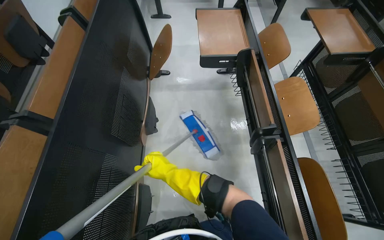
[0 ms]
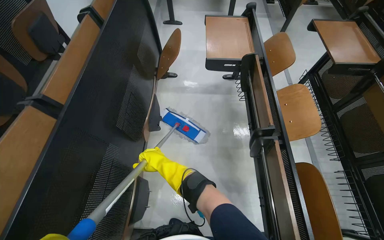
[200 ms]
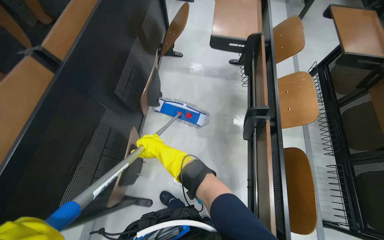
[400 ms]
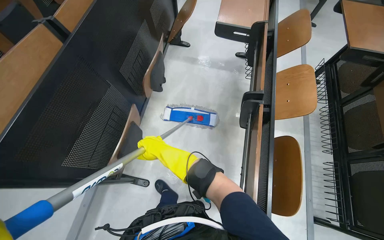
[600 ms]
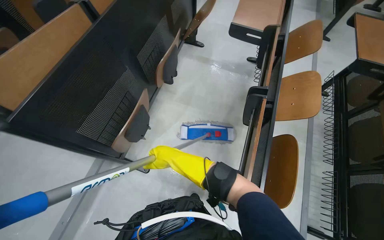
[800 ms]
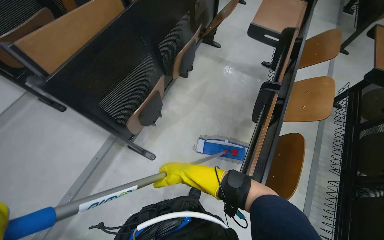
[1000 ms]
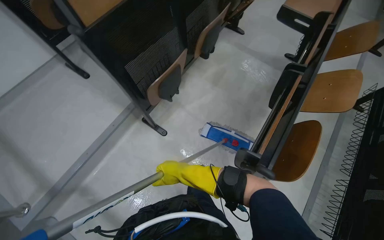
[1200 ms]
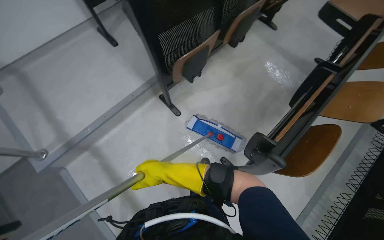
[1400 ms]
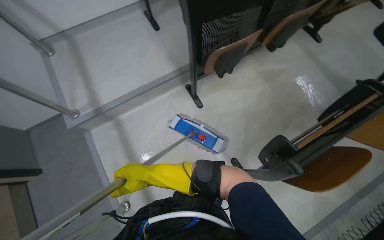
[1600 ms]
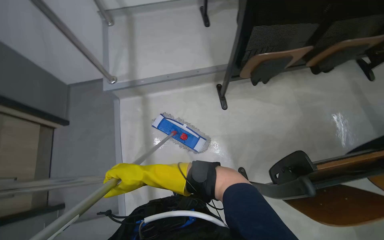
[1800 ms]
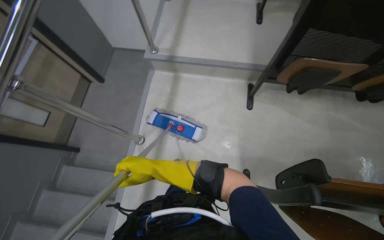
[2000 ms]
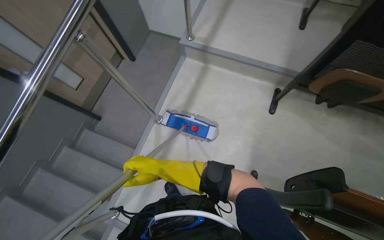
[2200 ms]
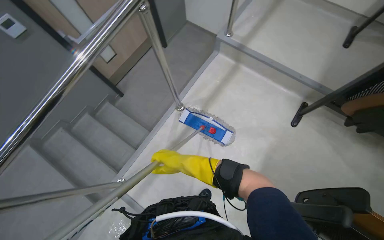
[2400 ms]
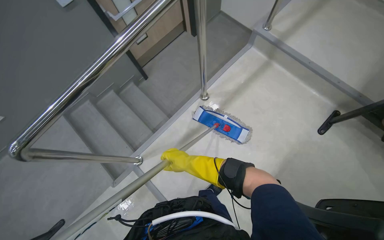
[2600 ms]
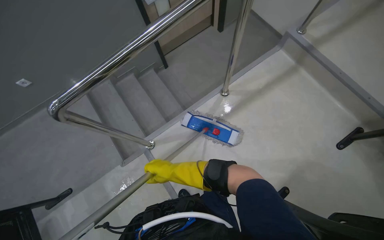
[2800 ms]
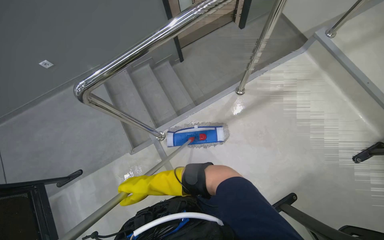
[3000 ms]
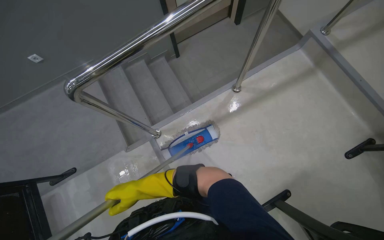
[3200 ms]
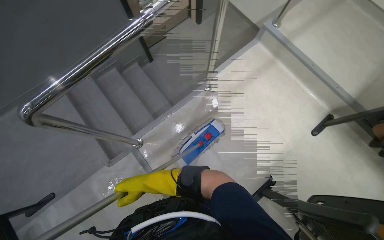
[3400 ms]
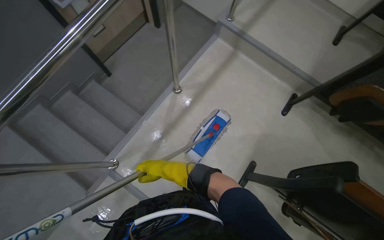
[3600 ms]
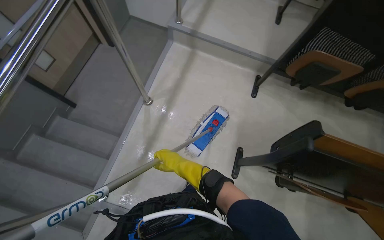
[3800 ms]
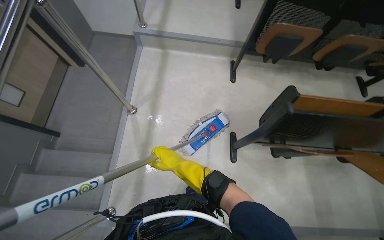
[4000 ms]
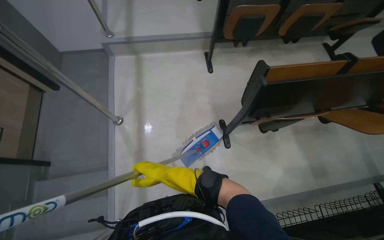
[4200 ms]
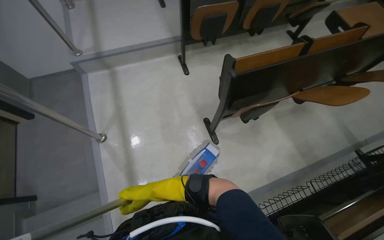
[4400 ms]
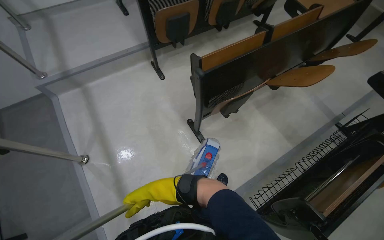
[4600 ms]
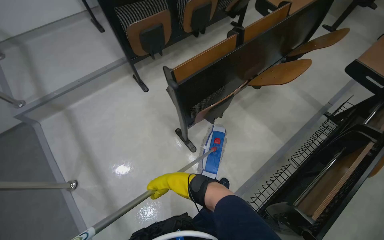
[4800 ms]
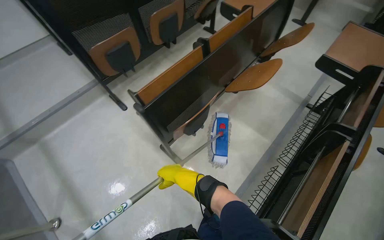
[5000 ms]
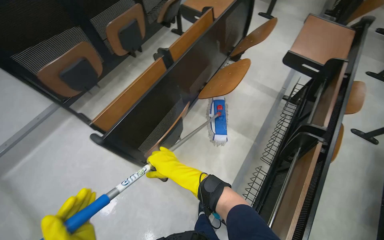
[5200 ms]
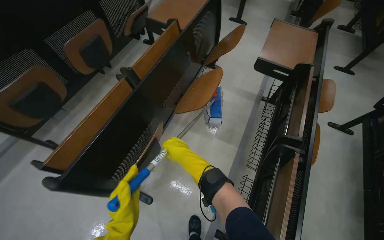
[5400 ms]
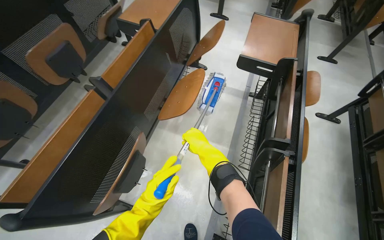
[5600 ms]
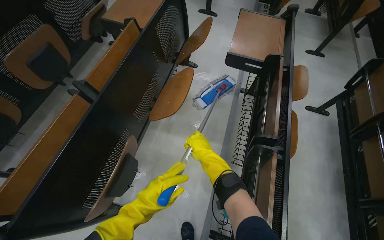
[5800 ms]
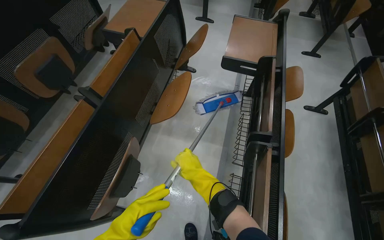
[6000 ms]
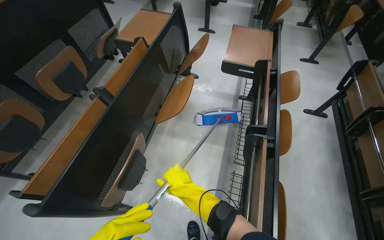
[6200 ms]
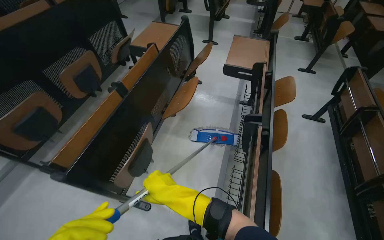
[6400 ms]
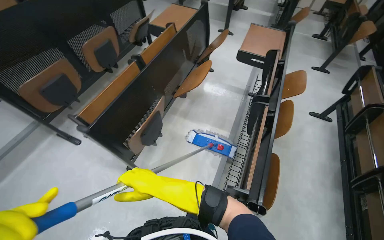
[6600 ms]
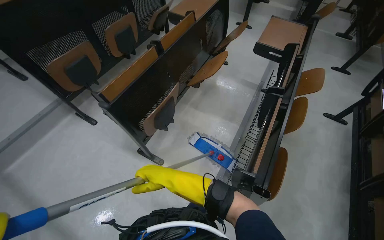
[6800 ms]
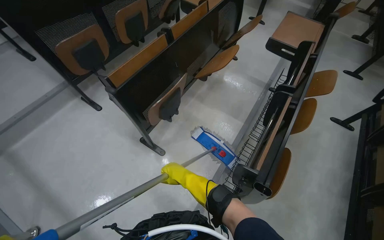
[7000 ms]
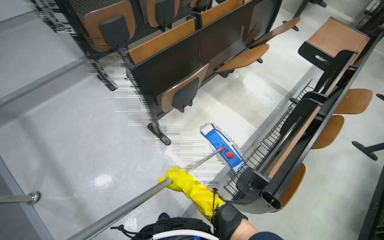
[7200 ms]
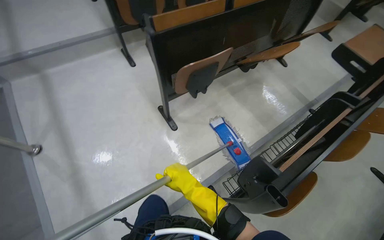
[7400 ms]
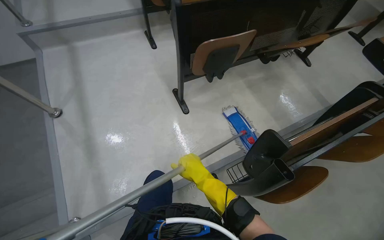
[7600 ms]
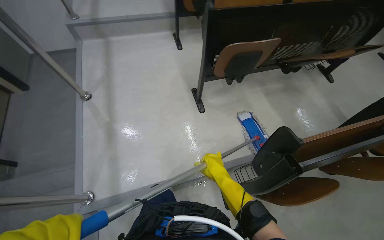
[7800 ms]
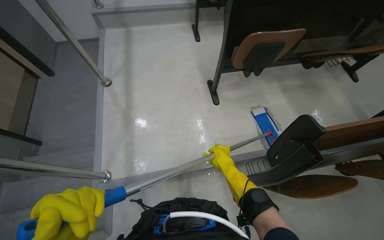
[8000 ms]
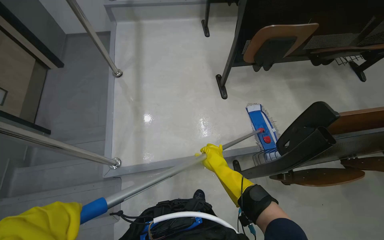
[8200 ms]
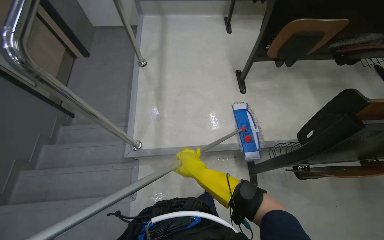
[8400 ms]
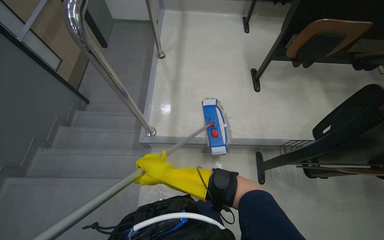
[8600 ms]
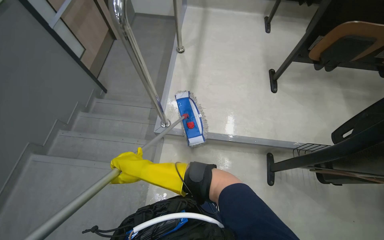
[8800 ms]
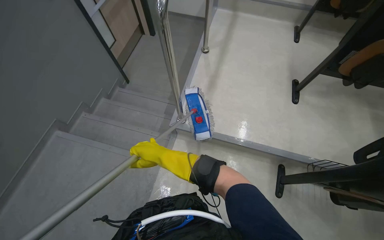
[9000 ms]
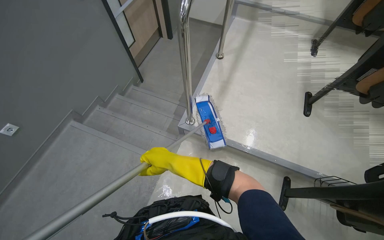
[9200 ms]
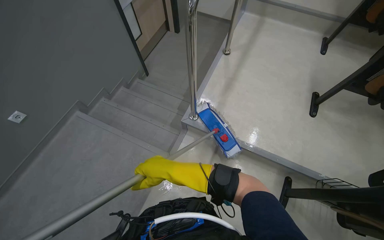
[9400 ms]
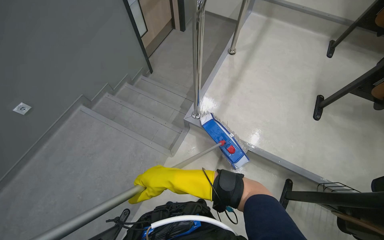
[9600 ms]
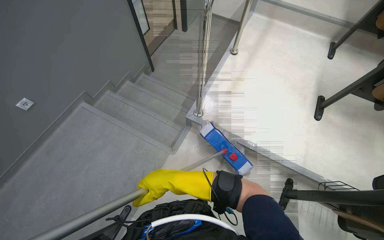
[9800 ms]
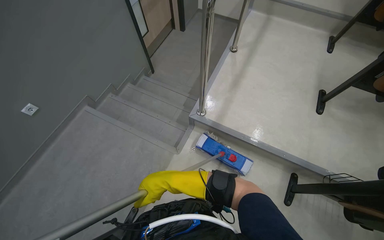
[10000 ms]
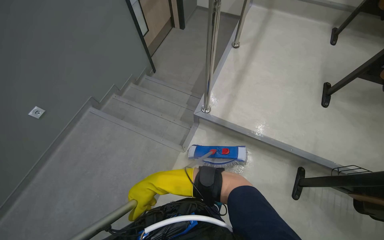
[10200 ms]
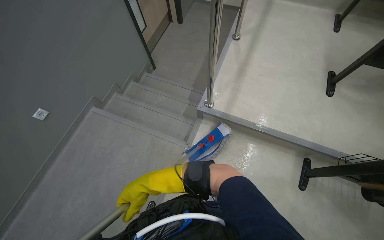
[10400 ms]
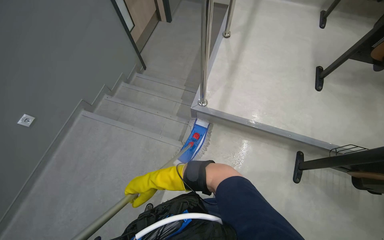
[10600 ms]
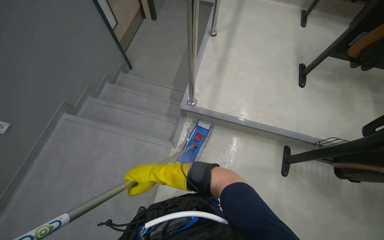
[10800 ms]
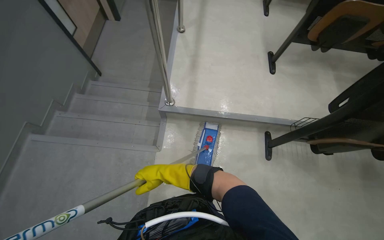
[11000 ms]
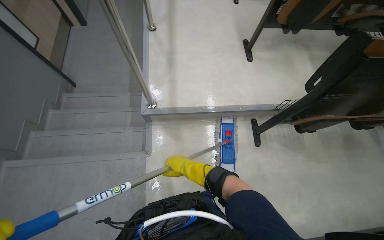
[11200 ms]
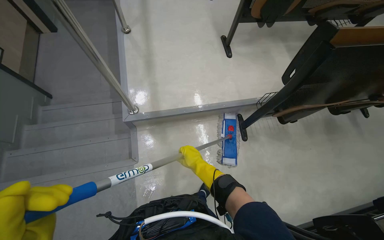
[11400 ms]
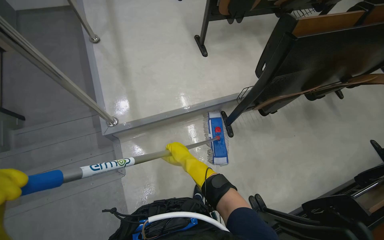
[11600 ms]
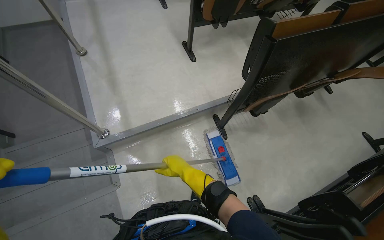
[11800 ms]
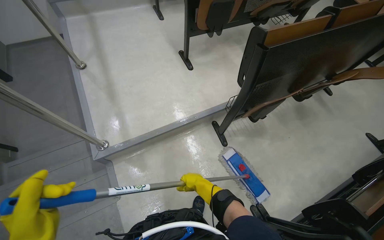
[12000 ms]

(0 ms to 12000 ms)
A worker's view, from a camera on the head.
Job: mopping floor.
The whole recording: Mopping lecture hall floor. The worker washes the mop, then mops the floor of the lecture hall, moving between rows of desks.
0 ms - 1600 ms: The wearer moves roughly 70 cm. The wearer looks roughly 60 degrees further to the left.
1600 ms - 3000 ms: The head turns to the left by approximately 85 degrees.
4400 ms - 6000 ms: The head travels approximately 70 cm. The head turns to the right by some 55 degrees.
6000 ms - 7600 ms: The camera travels approximately 60 cm. The head turns to the left by some 45 degrees.
7600 ms - 9000 ms: The head travels approximately 60 cm. The head rotates about 40 degrees to the left.
9000 ms - 10400 ms: The right hand travels down the picture and nearer to the camera by approximately 20 cm.
10400 ms - 12000 ms: The wearer's head swings about 50 degrees to the right.

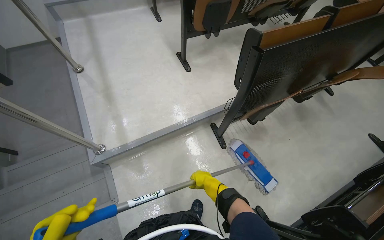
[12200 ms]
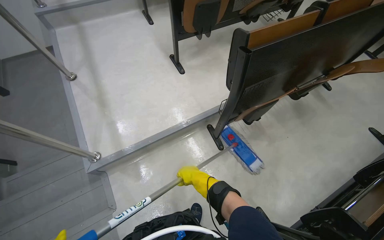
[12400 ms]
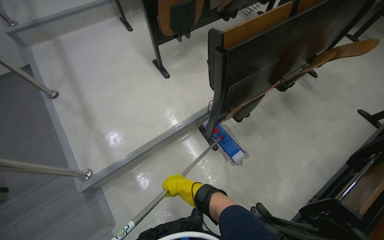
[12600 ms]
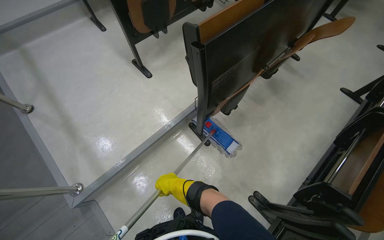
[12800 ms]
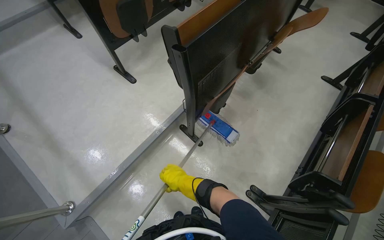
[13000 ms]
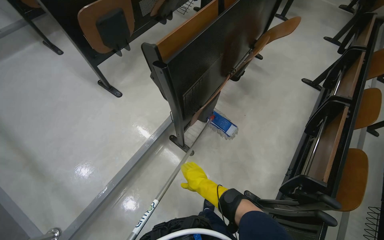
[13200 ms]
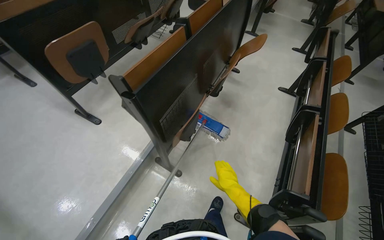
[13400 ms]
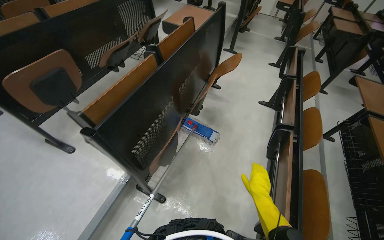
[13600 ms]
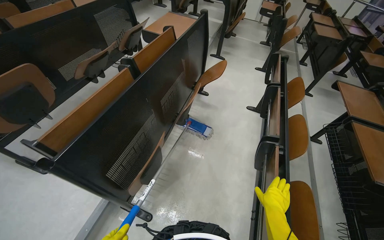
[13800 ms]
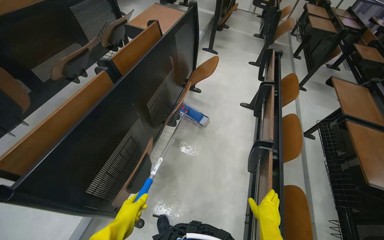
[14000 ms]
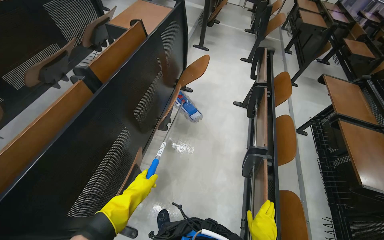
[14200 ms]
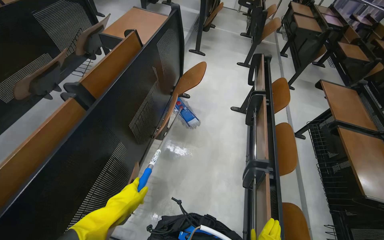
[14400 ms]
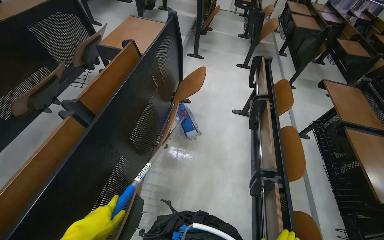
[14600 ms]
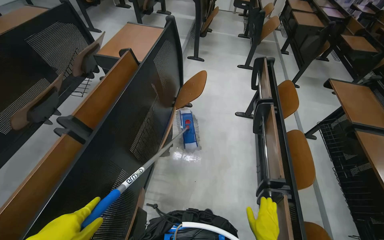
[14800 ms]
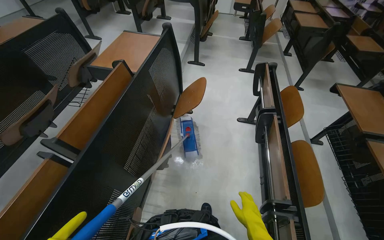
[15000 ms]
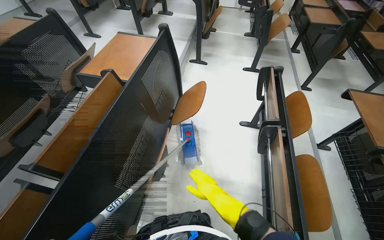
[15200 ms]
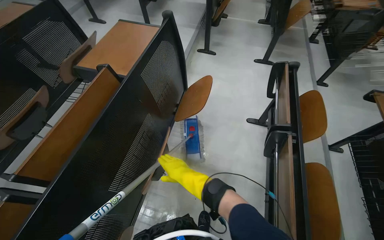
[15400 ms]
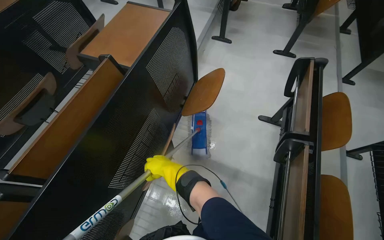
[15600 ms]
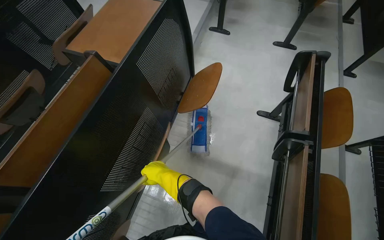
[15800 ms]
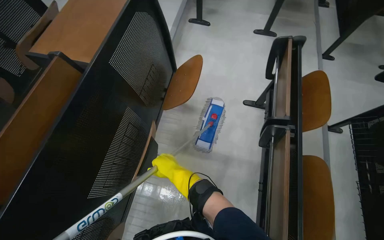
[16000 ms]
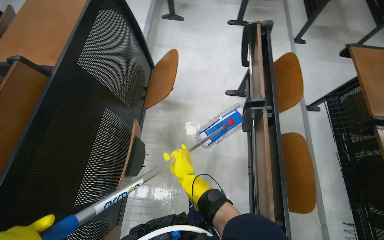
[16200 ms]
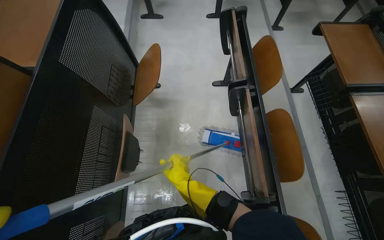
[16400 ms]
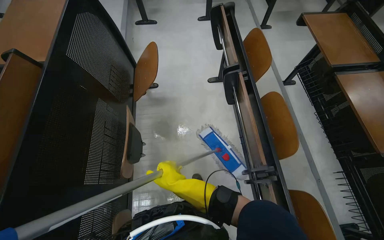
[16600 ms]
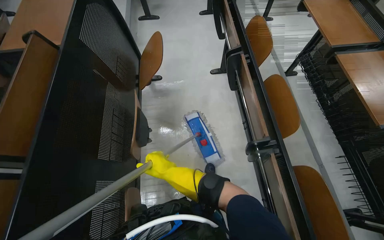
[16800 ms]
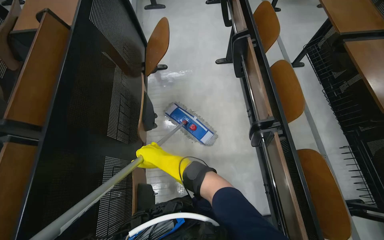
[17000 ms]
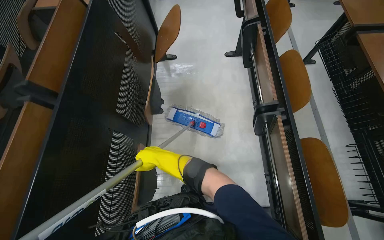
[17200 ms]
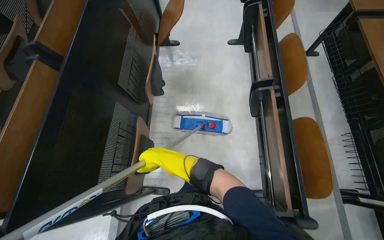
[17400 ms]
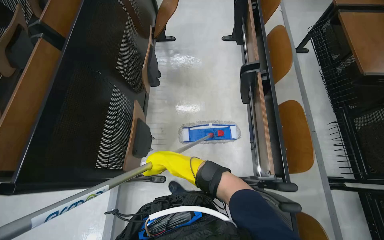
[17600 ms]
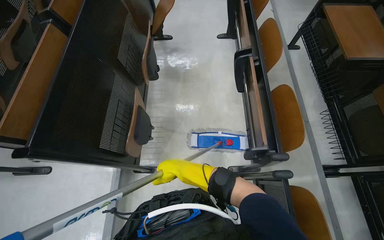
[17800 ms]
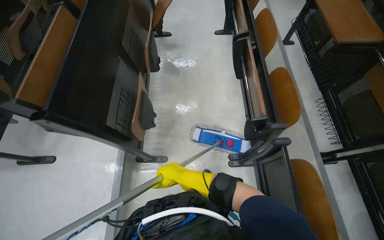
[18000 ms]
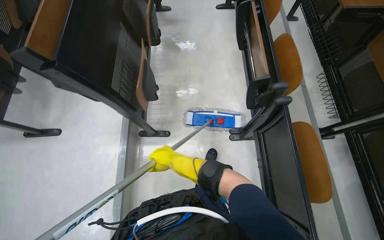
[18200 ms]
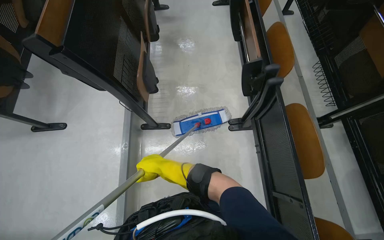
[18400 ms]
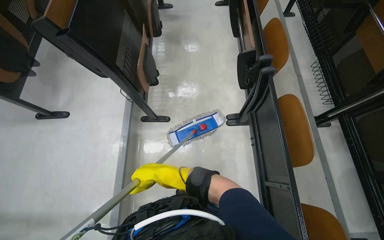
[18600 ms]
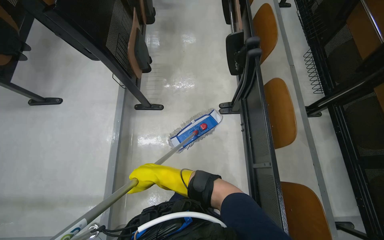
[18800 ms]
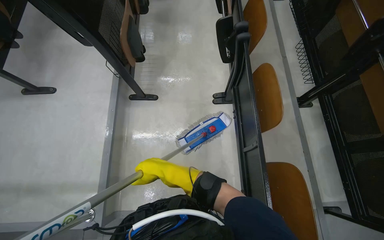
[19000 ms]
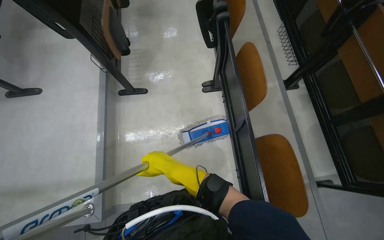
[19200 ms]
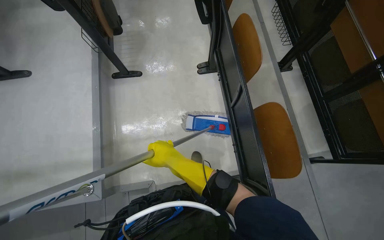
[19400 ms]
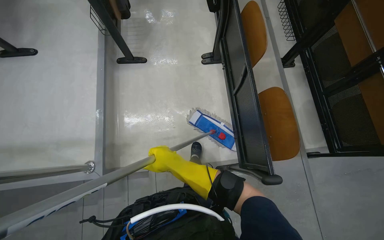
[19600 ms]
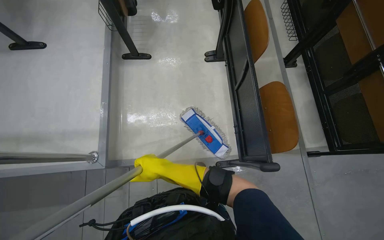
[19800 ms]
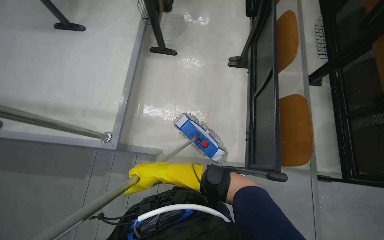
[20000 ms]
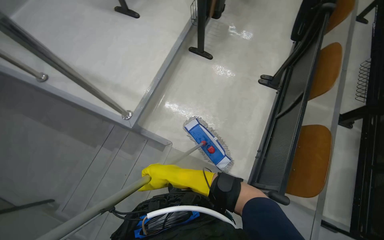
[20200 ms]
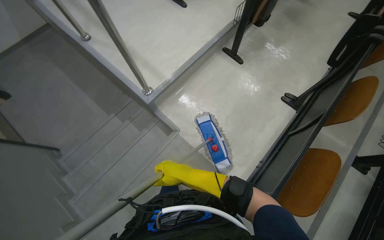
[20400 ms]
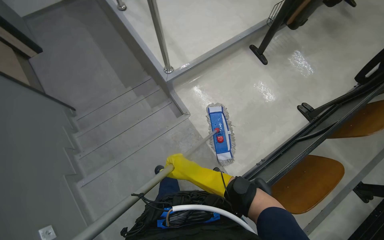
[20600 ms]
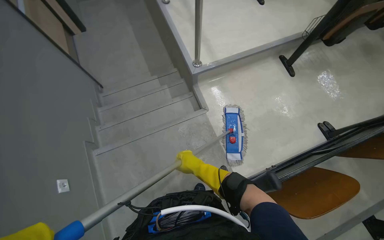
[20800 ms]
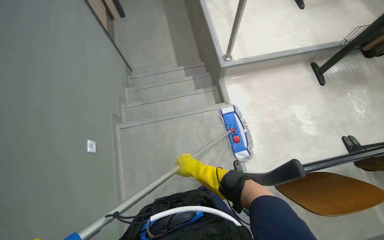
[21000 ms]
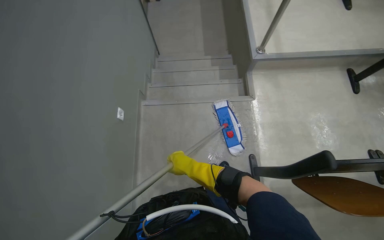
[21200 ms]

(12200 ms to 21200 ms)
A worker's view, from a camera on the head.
Job: mopping floor.
The whole recording: Mopping lecture hall floor. The worker washes the mop, then mops the floor of the lecture hall, moving between rows of desks.
12200 ms - 13800 ms: The wearer moves roughly 50 cm. The head turns to the right by approximately 45 degrees.
13800 ms - 15200 ms: The wearer moves about 60 cm.
15200 ms - 16600 ms: The view tips downward by about 10 degrees.
16600 ms - 18200 ms: The wearer moves roughly 80 cm.
18200 ms - 19800 ms: The camera travels roughly 60 cm.
19800 ms - 21200 ms: The camera travels approximately 60 cm. The head turns to the left by about 95 degrees.
